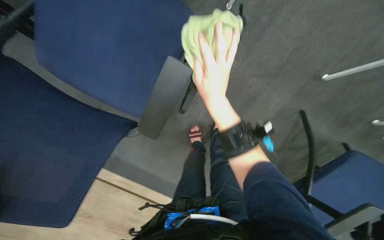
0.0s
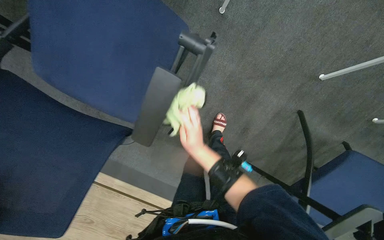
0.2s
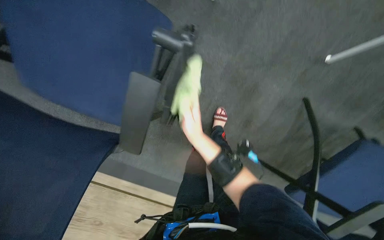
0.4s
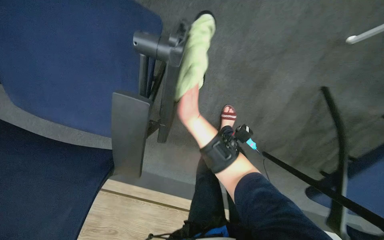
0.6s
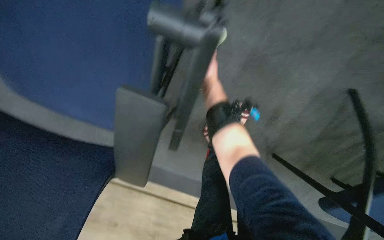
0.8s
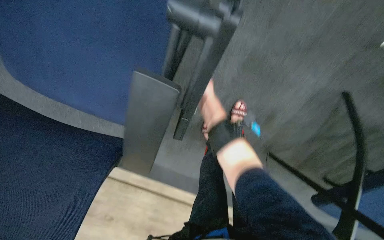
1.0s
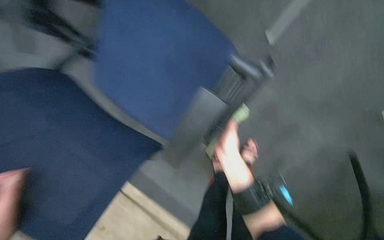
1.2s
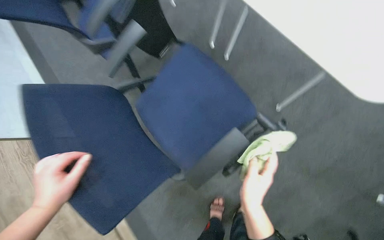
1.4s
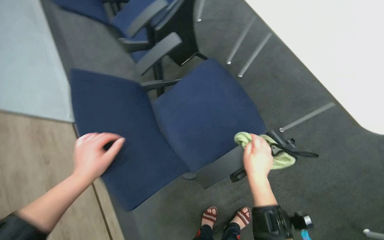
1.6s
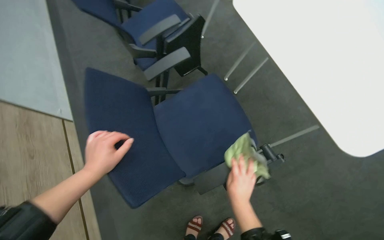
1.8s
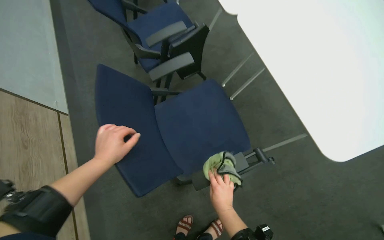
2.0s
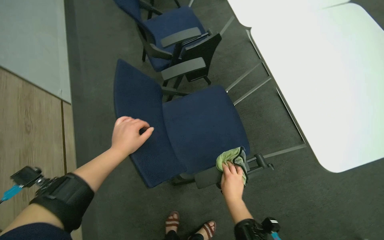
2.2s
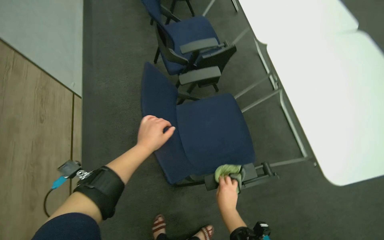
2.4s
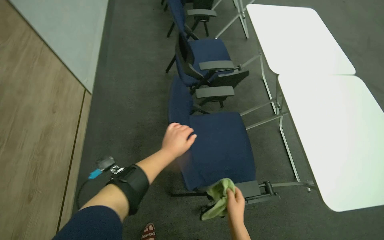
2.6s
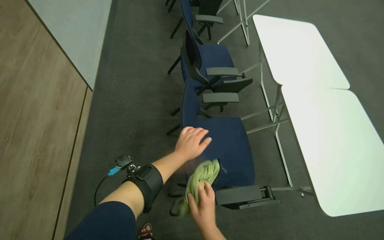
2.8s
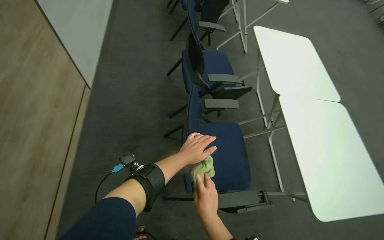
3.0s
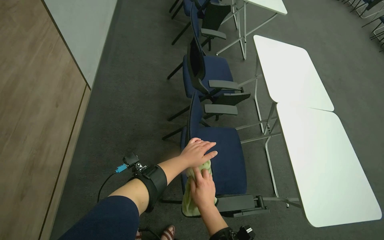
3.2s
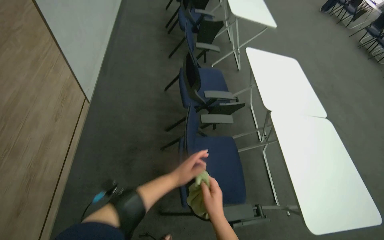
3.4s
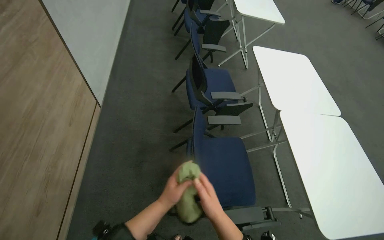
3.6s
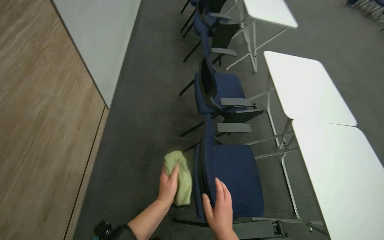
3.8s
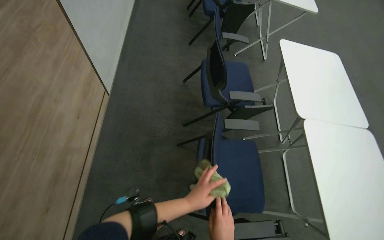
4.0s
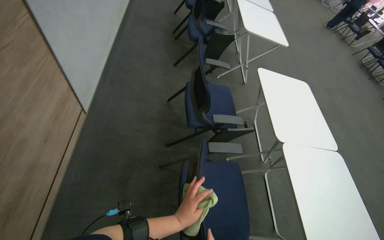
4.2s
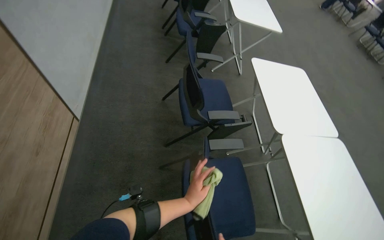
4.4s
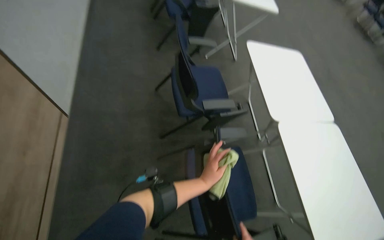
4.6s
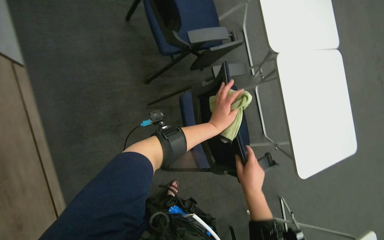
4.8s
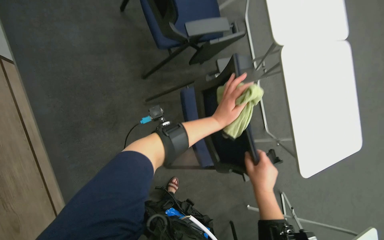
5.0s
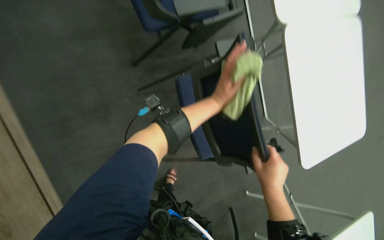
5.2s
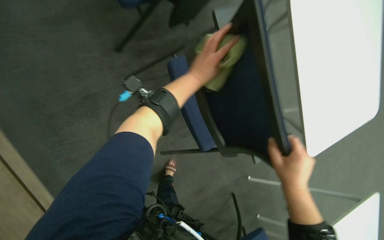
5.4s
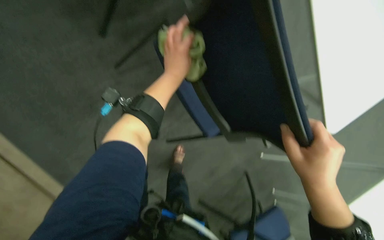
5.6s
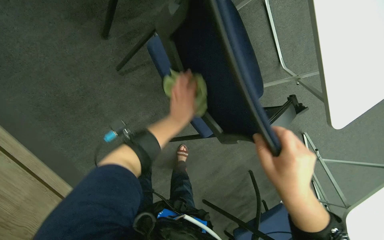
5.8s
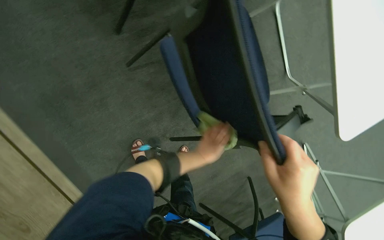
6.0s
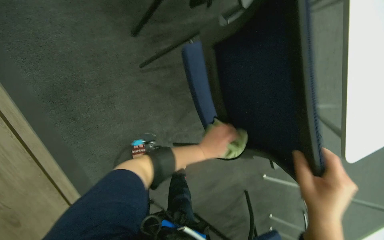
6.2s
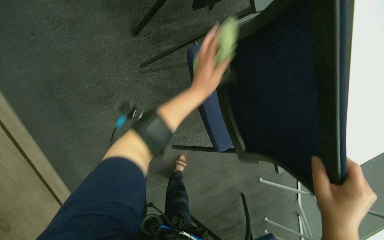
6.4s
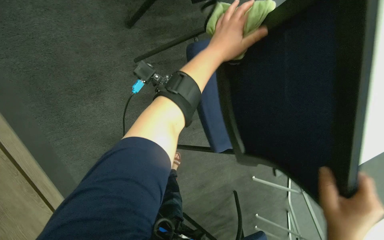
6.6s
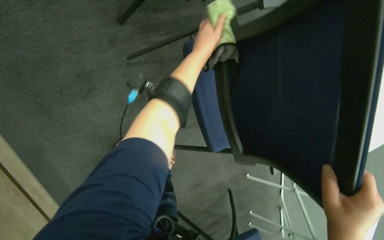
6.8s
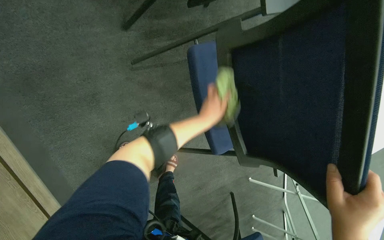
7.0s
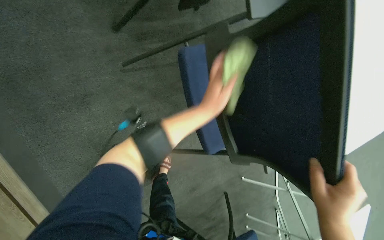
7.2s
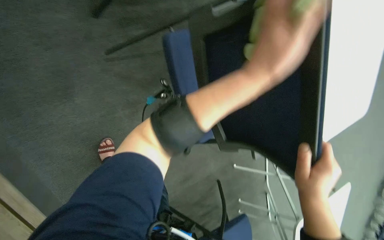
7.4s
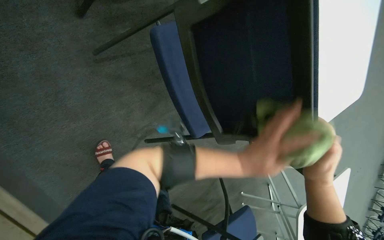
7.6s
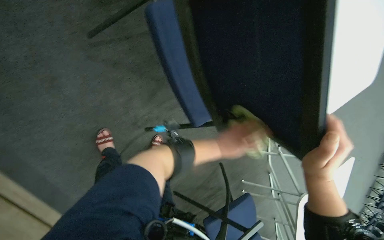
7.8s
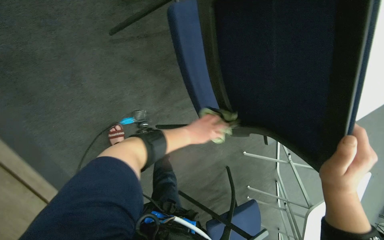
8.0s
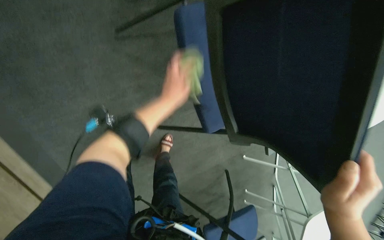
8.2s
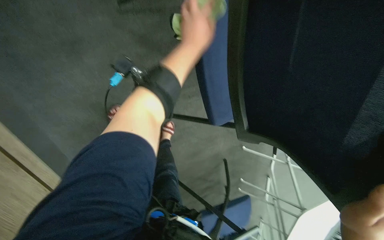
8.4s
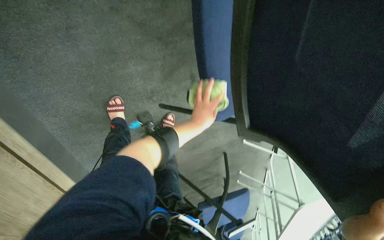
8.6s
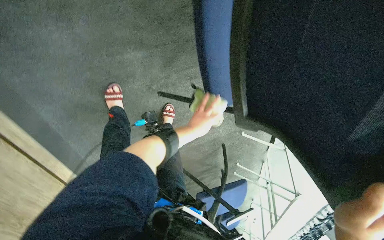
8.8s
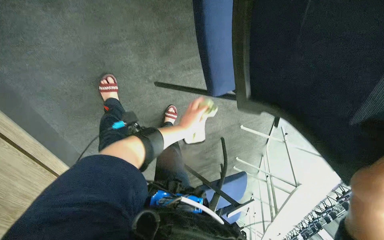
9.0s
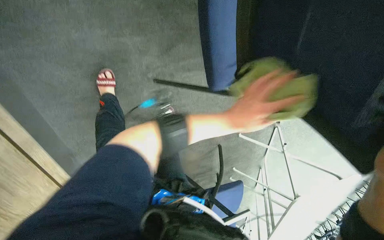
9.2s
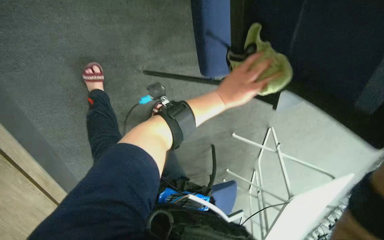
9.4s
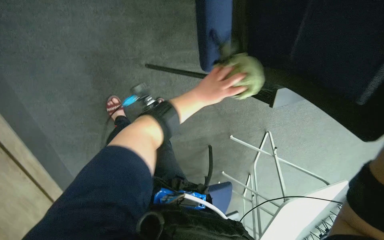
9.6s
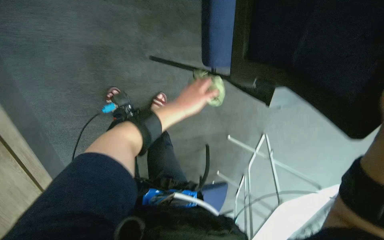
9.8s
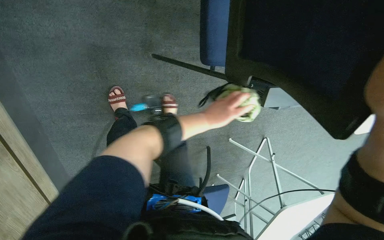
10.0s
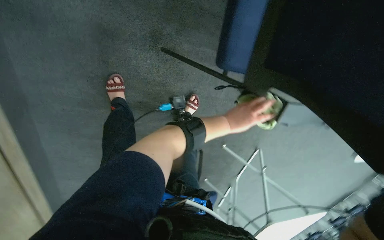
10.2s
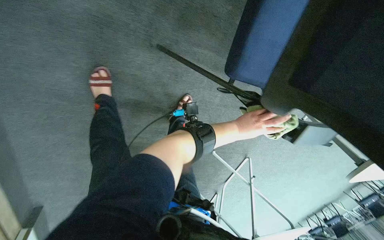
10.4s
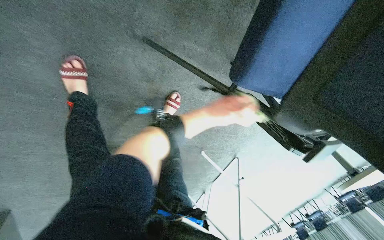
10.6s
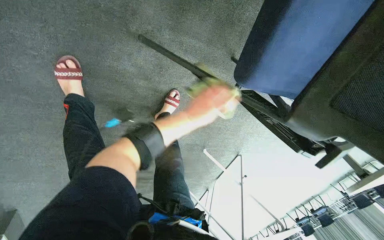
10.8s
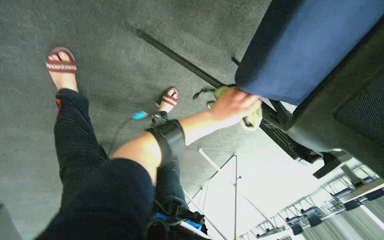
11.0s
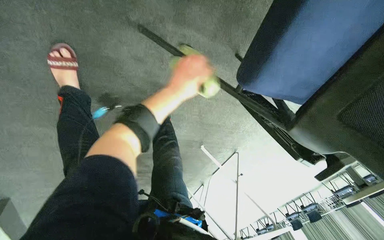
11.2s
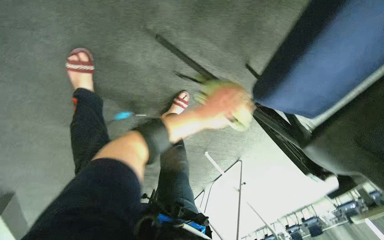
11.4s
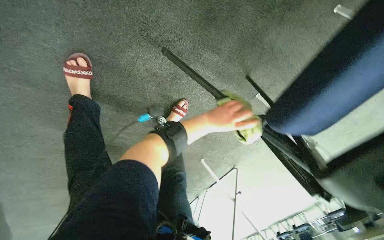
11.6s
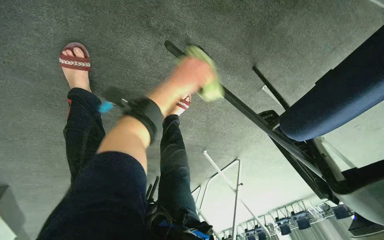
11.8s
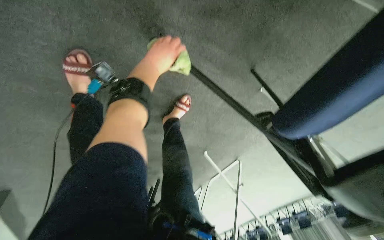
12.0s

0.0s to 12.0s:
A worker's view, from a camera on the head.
Job: wiping surfaces.
The whole recording: Wiping conference room tables and chairs. The worker wipes down the surfaces of conference room tables and chairs with a cloth.
0.0s to 1.6s: The view tilts roughly 25 degrees upward. Everything in view rotates approximately 30 degrees clockwise.
1.6s to 3.0s: The camera is carried roughly 50 cm. The view pans to the right by about 20 degrees. The wearer looks approximately 15 degrees further upward. Everything in view rotates some 35 degrees clockwise.
4.4s to 6.0s: The camera pitches downward, by some 45 degrees.
7.6s to 9.0s: The view tilts about 20 degrees downward.
9.0s to 10.4s: The left hand moves left and right over roughly 20 cm, changing direction 2 times.
10.4s to 12.0s: The left hand moves left and right over about 25 cm, changing direction 2 times.

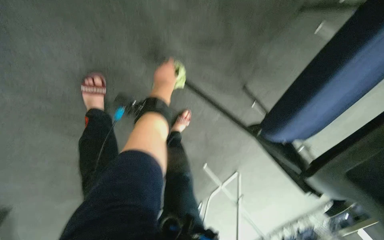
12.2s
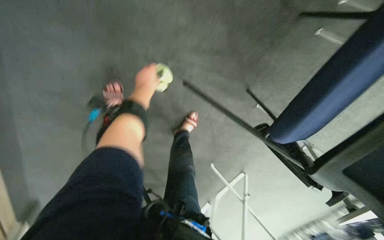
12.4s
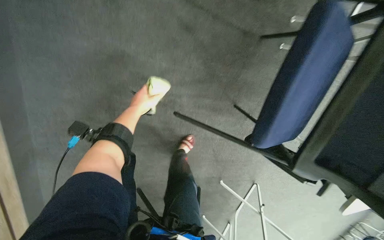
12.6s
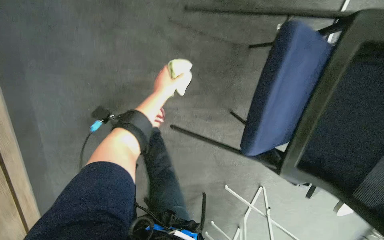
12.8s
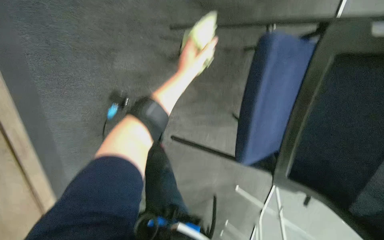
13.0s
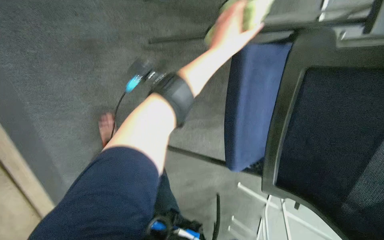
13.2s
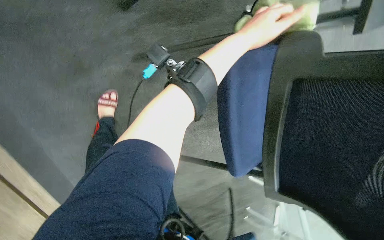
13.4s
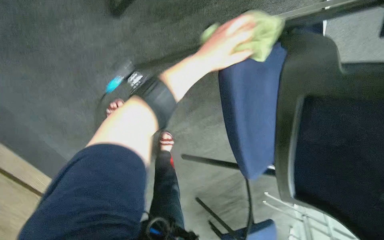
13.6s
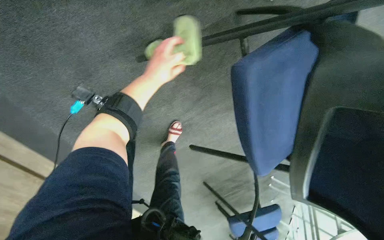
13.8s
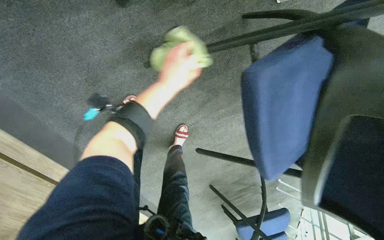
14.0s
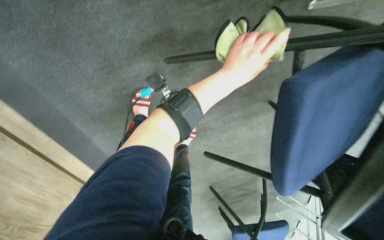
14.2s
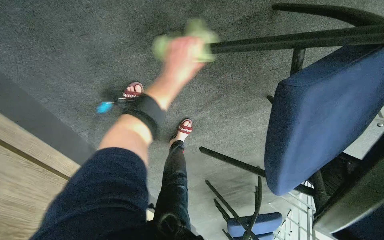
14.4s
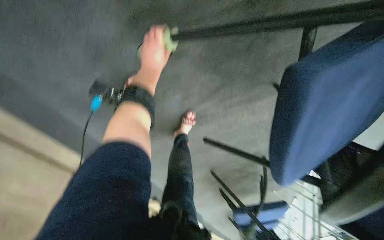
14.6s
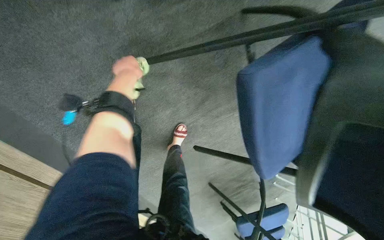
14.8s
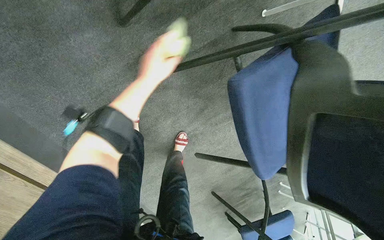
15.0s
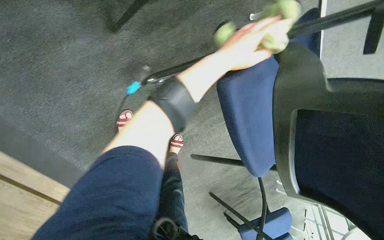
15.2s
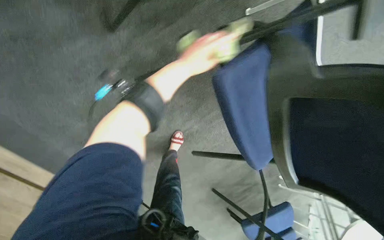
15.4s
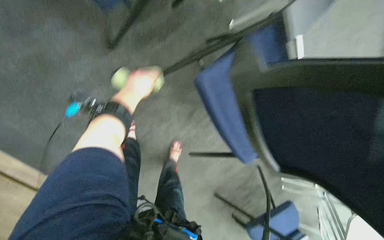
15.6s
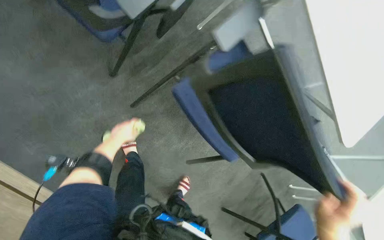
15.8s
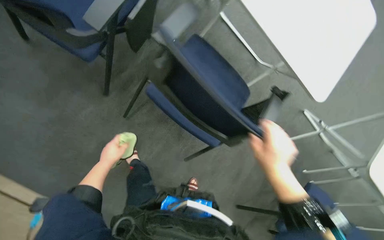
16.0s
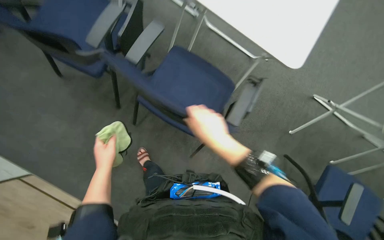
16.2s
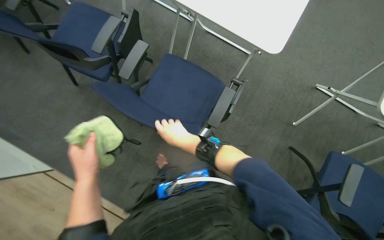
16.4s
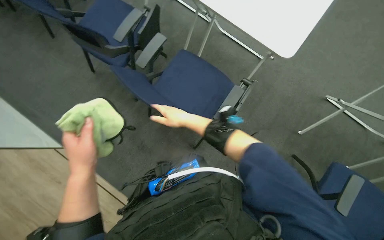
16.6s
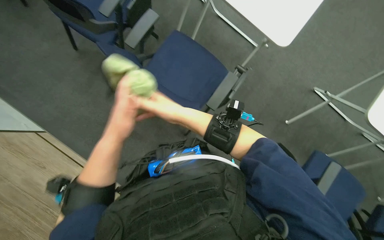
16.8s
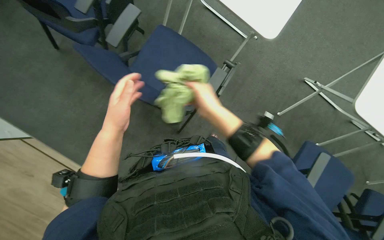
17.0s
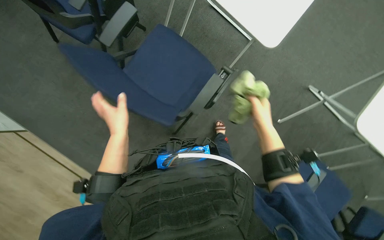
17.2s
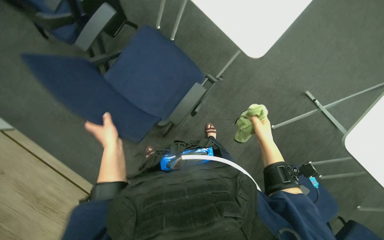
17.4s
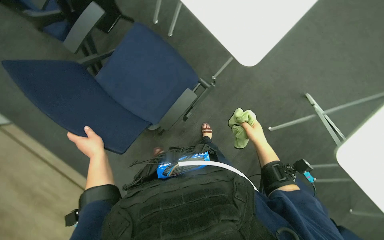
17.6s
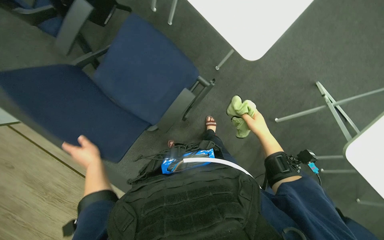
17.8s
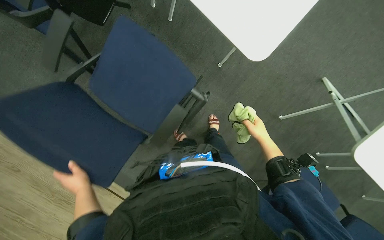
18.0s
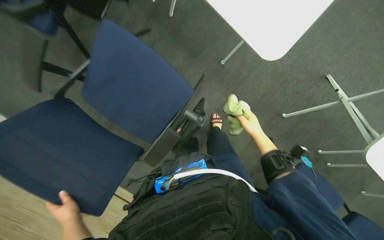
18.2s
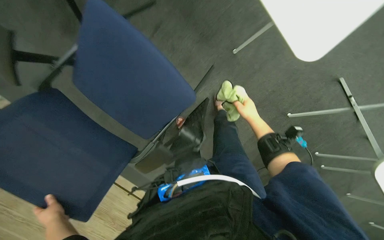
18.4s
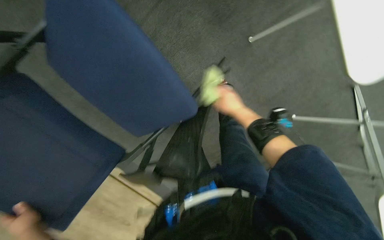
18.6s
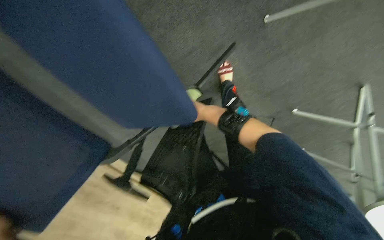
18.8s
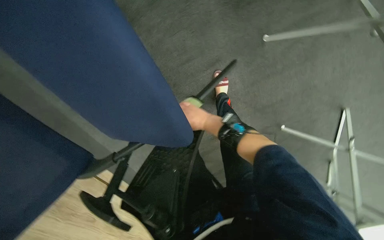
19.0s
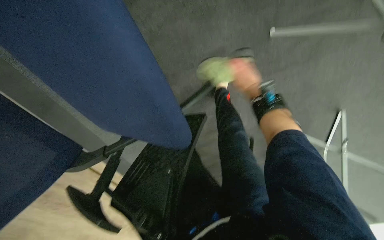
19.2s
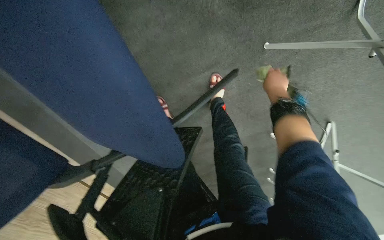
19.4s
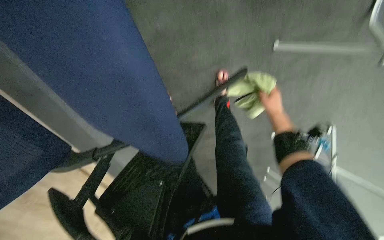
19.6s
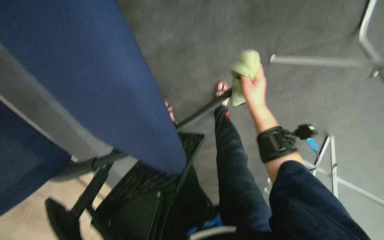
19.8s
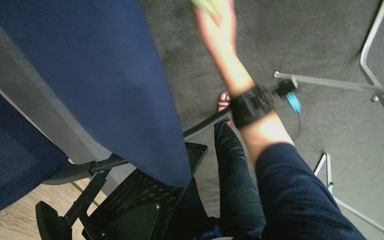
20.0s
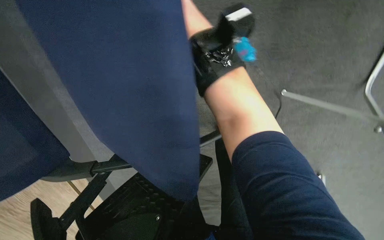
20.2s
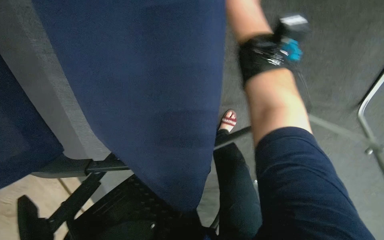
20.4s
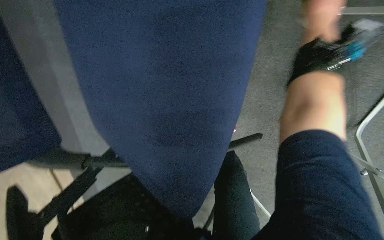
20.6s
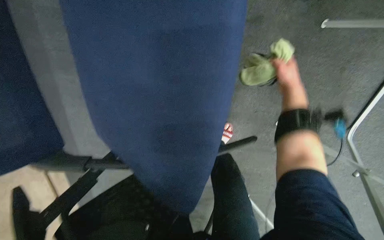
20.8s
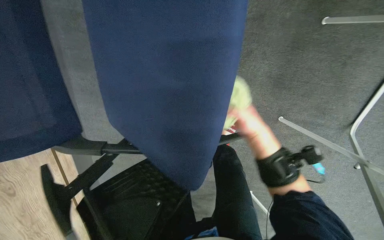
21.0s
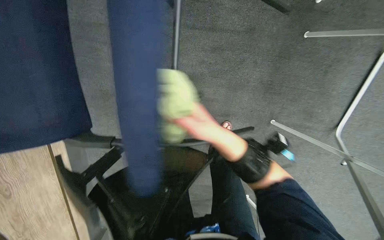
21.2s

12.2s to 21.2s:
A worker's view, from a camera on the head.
Job: wiping surfaces.
The whole recording: Wiping conference room tables and chairs. The worker wipes down the surfaces of conference room tables and chairs with a cloth.
12.2s to 13.8s: The camera is aimed about 20 degrees further to the left. The scene turns approximately 40 degrees counterclockwise in the picture.
13.8s to 15.2s: The left hand moves left and right over about 30 cm, changing direction 2 times.
15.2s to 16.6s: The camera is aimed some 20 degrees further to the left. The view tips upward by approximately 15 degrees. The left hand moves nearer to the camera, down the picture and to the left, roughly 40 cm.
19.8s to 21.2s: The camera pitches upward, by approximately 15 degrees.
